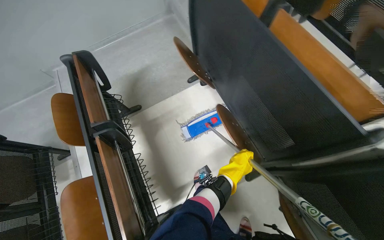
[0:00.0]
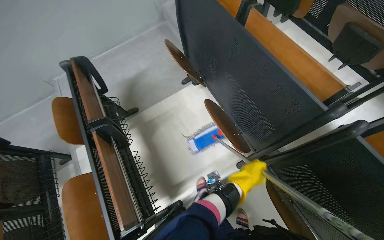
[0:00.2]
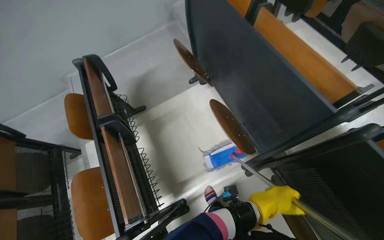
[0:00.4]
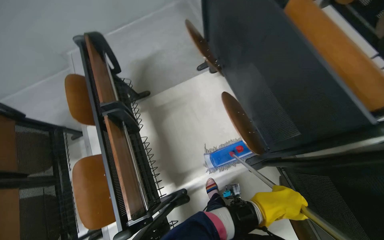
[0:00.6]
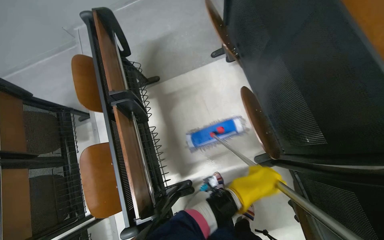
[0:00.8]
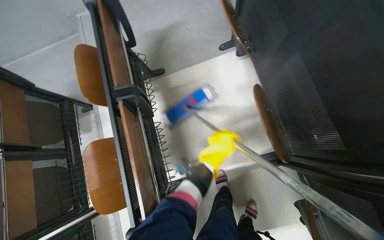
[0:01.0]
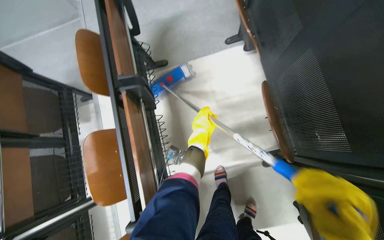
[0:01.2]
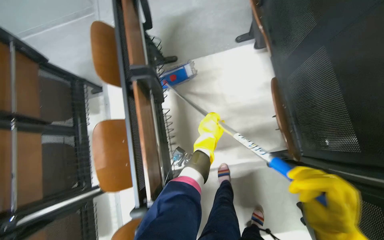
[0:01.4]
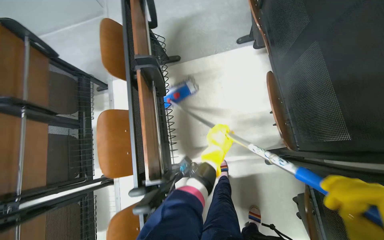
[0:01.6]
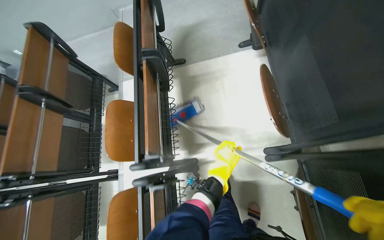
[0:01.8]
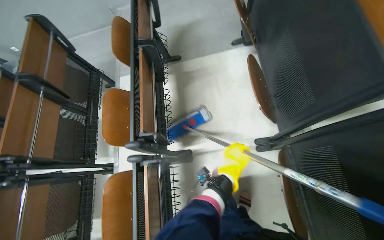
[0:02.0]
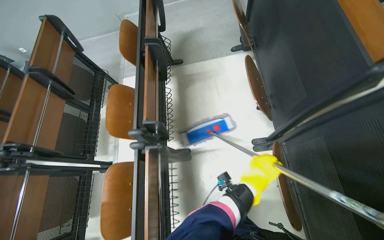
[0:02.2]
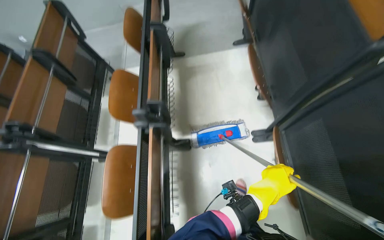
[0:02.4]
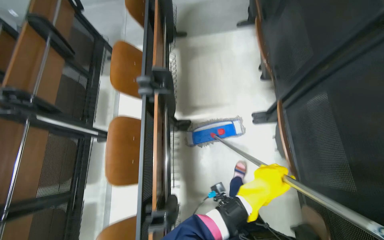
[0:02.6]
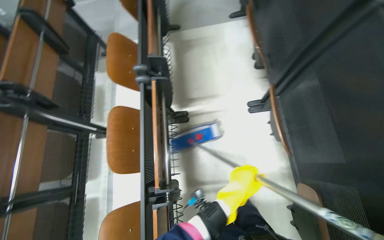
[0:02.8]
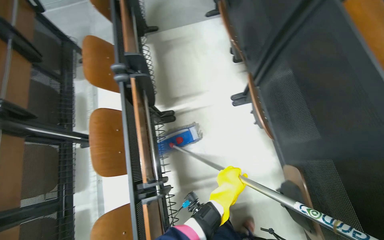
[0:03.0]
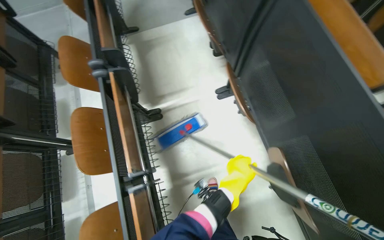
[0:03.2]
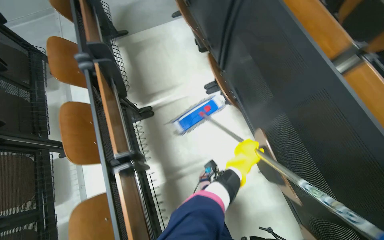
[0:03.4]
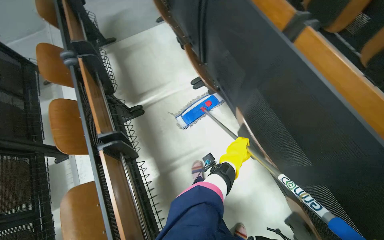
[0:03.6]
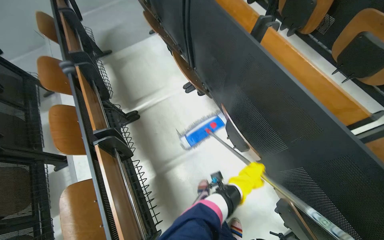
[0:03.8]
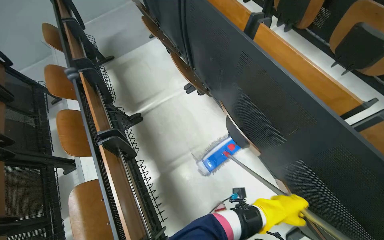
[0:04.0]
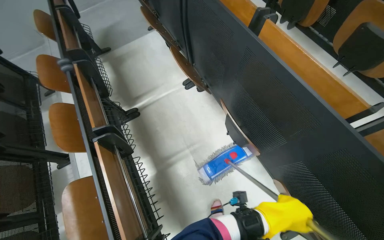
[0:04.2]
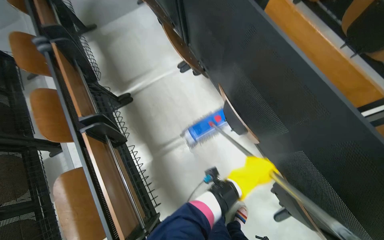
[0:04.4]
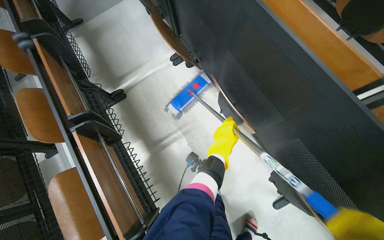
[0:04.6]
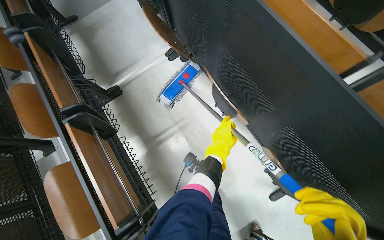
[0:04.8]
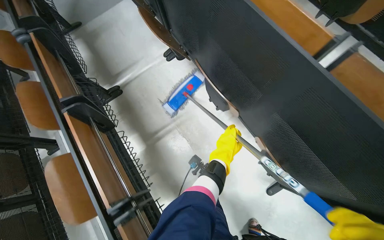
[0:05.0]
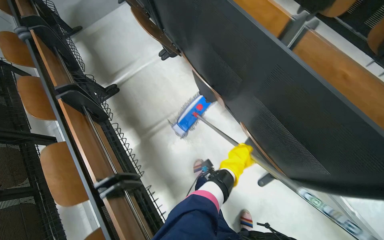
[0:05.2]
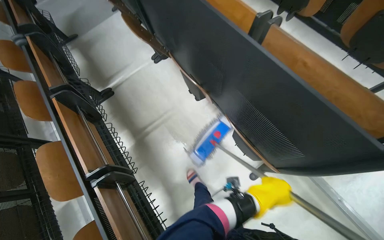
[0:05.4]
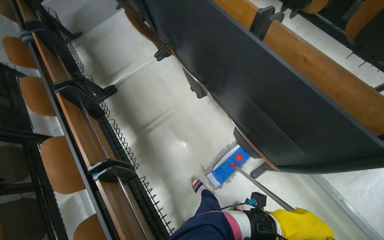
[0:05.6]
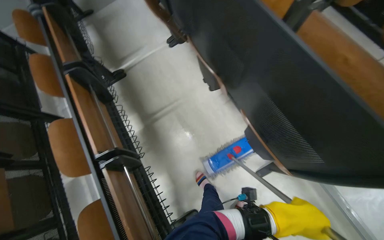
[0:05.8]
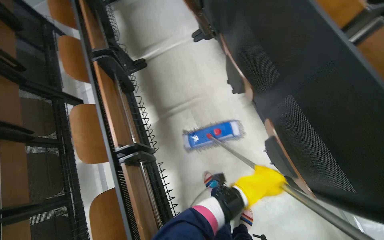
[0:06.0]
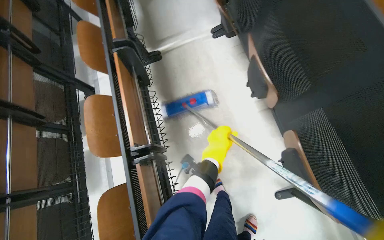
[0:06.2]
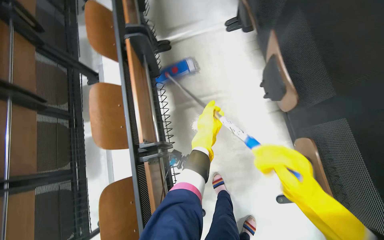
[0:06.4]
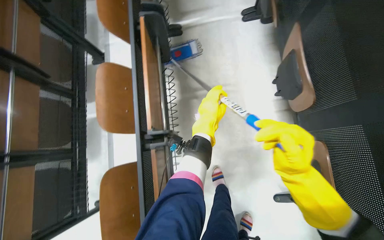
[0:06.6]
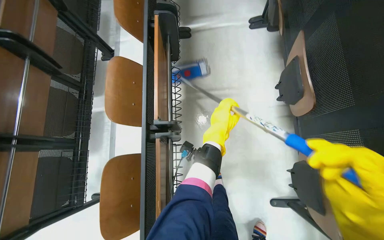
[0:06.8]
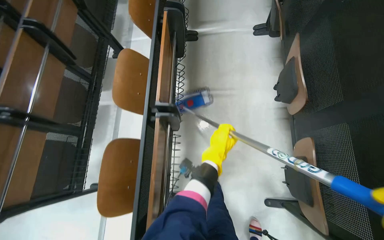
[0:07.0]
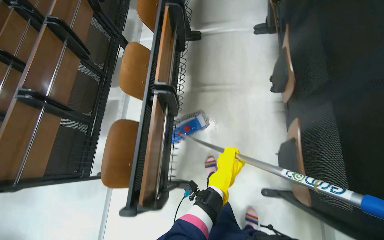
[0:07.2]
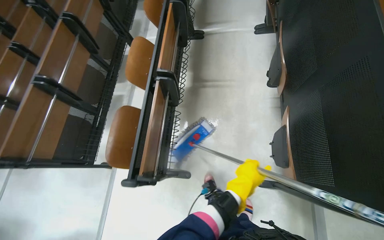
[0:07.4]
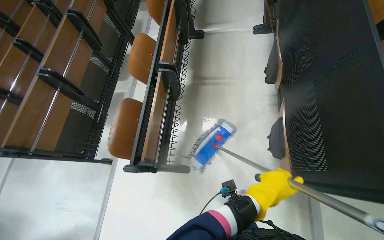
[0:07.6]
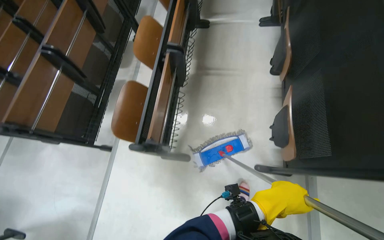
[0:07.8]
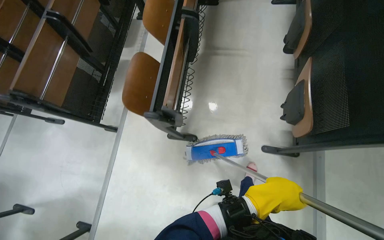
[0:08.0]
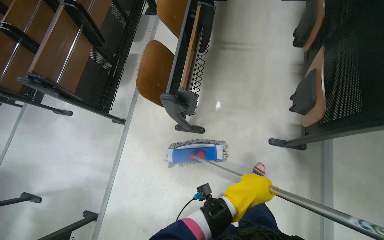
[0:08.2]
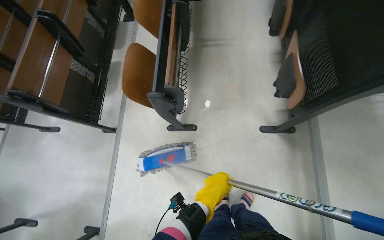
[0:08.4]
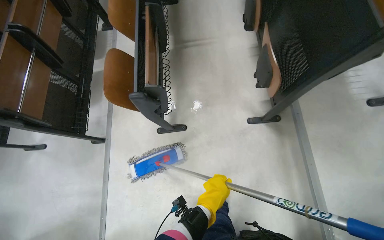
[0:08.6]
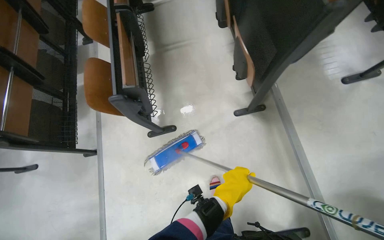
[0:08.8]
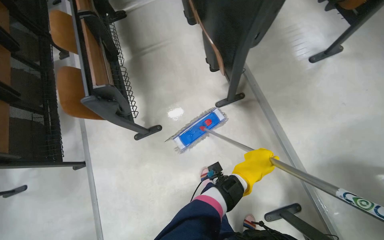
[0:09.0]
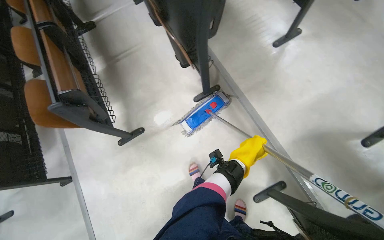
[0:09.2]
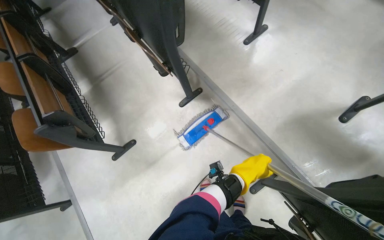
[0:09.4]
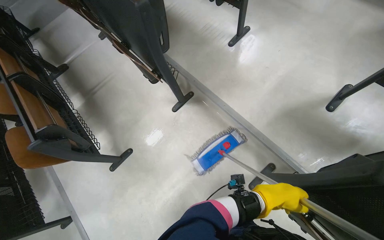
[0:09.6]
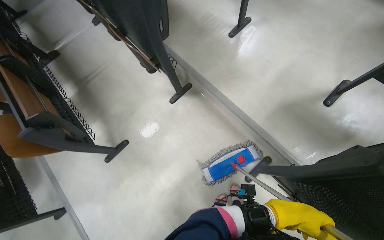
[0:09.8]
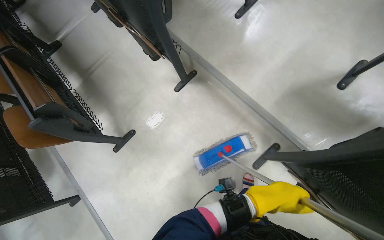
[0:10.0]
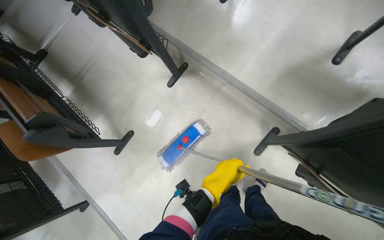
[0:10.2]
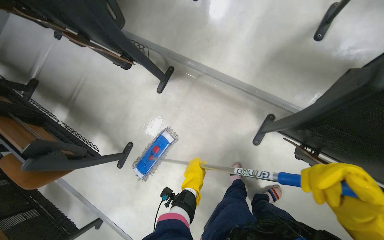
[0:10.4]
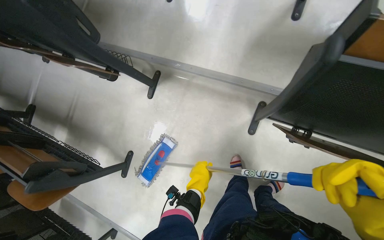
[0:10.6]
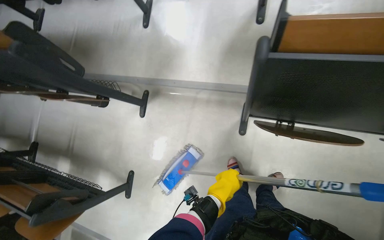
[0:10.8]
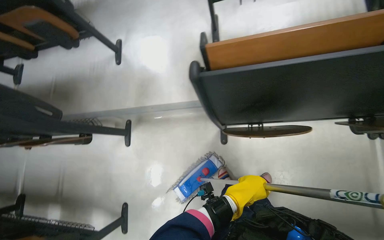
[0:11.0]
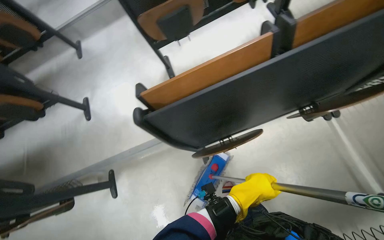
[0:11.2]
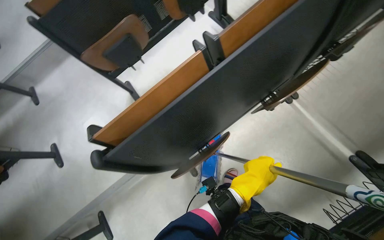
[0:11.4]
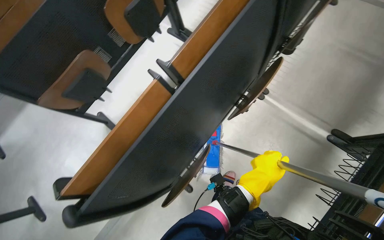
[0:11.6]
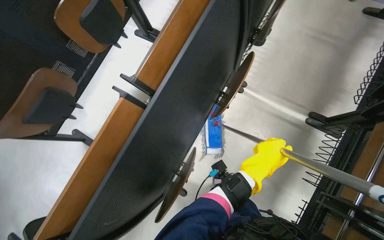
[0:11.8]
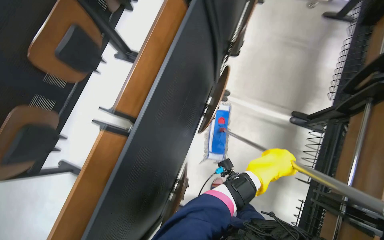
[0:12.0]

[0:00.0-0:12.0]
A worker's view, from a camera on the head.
Job: mopping floor.
The whole recording: Mopping lecture hall floor. The worker mops the floor of the lecture hall, moving between rows of seats.
0:00.0 to 0:01.6: The view tilts roughly 15 degrees downward. The left hand travels to the left by roughly 20 cm.
0:01.6 to 0:03.0: The camera travels some 70 cm.
0:03.0 to 0:04.4: The head travels about 50 cm.
0:04.4 to 0:06.0: The left hand swings nearer and farther, approximately 25 cm each way, with 2 reversals.
0:06.0 to 0:07.6: Everything in view rotates some 30 degrees clockwise. The left hand moves some 30 cm up the picture and comes back.
0:07.6 to 0:09.0: The camera is carried approximately 50 cm.
0:09.0 to 0:10.4: Everything in view rotates approximately 40 degrees counterclockwise. The left hand moves down the picture, roughly 30 cm.
0:10.4 to 0:12.0: The wearer moves some 80 cm. The wearer looks about 95 degrees further to the right. The wearer looks about 25 degrees further upward.

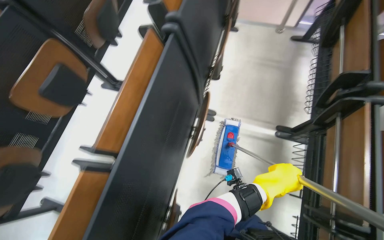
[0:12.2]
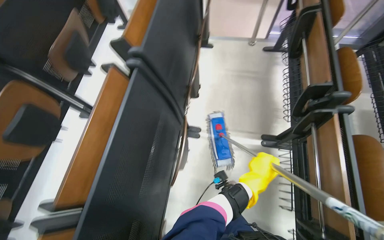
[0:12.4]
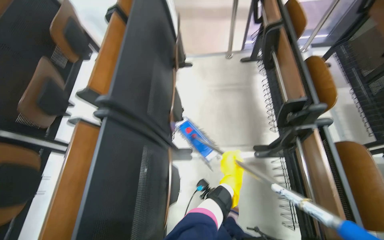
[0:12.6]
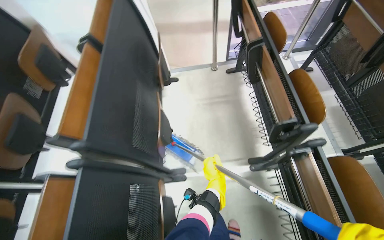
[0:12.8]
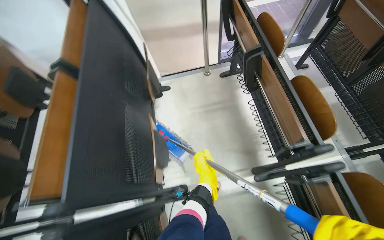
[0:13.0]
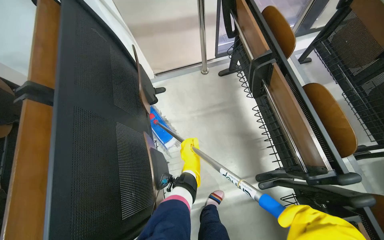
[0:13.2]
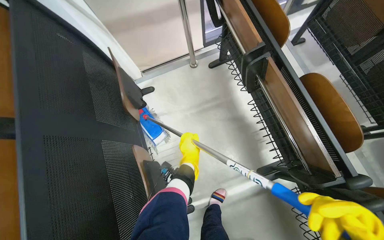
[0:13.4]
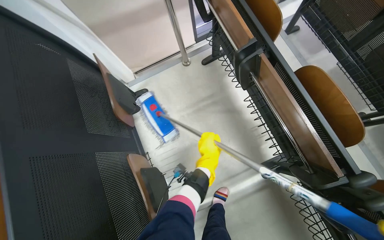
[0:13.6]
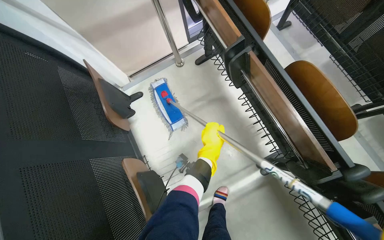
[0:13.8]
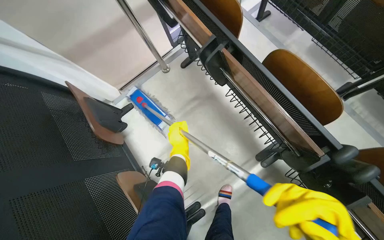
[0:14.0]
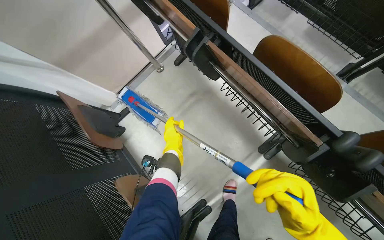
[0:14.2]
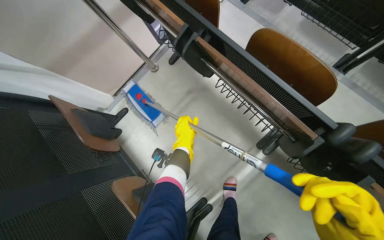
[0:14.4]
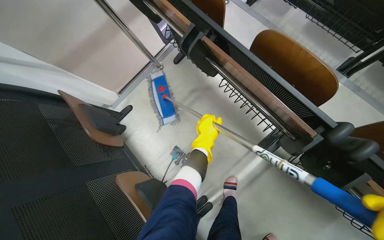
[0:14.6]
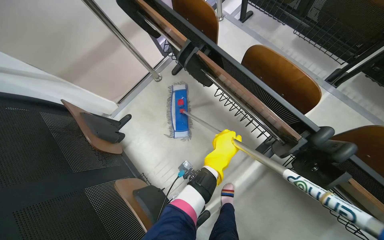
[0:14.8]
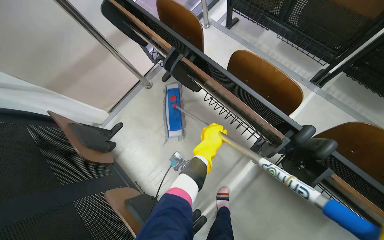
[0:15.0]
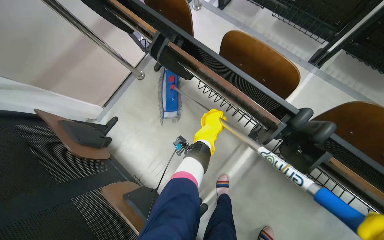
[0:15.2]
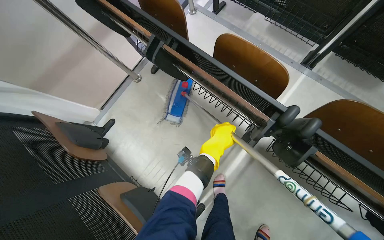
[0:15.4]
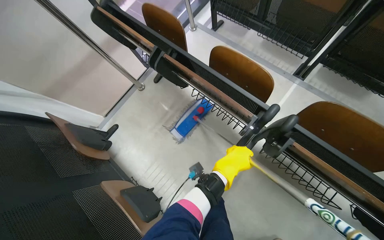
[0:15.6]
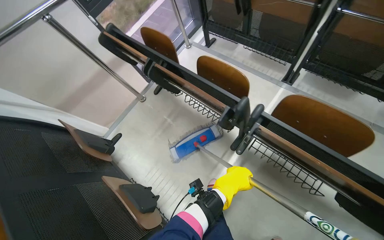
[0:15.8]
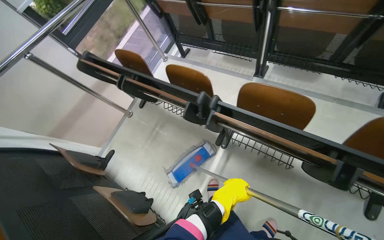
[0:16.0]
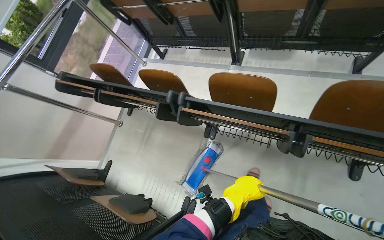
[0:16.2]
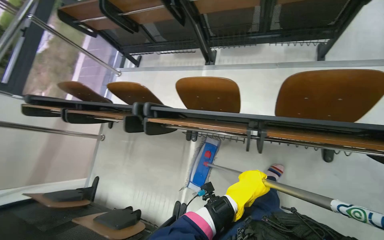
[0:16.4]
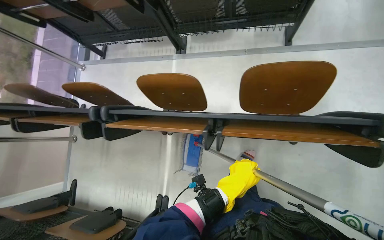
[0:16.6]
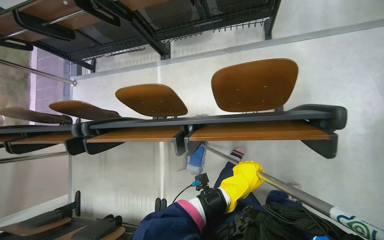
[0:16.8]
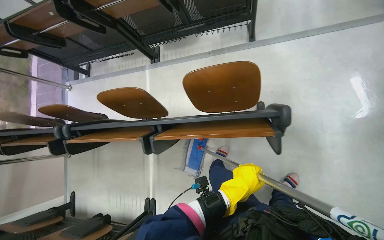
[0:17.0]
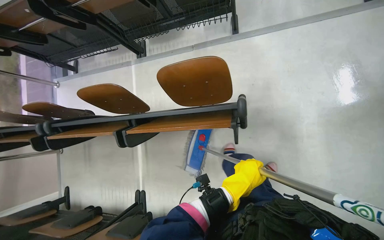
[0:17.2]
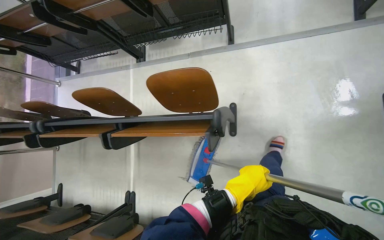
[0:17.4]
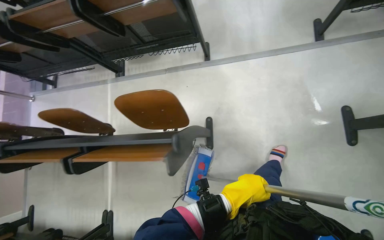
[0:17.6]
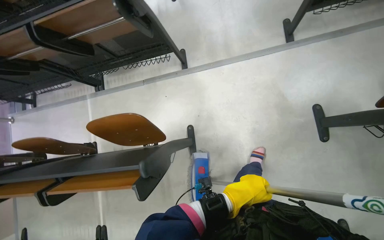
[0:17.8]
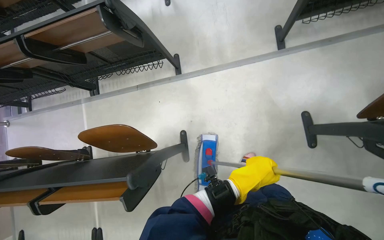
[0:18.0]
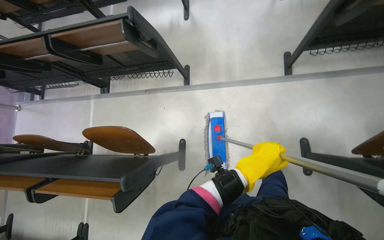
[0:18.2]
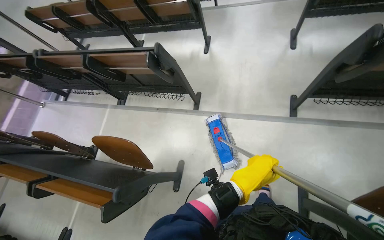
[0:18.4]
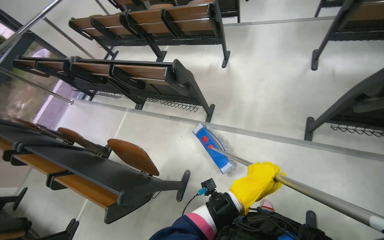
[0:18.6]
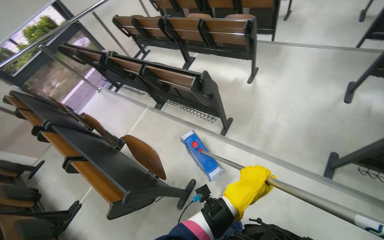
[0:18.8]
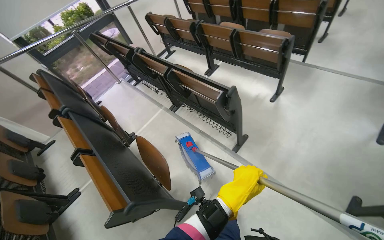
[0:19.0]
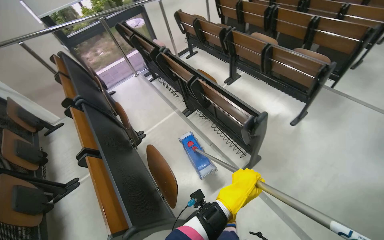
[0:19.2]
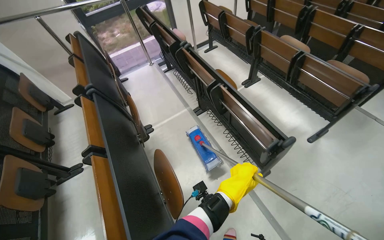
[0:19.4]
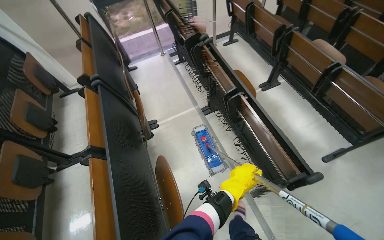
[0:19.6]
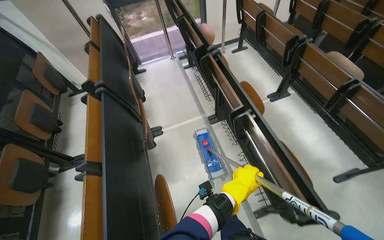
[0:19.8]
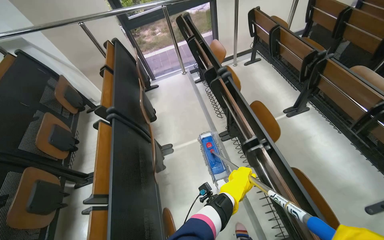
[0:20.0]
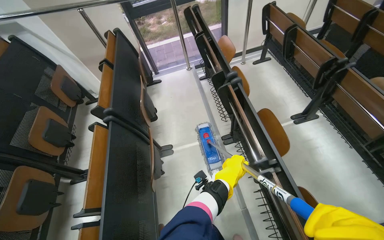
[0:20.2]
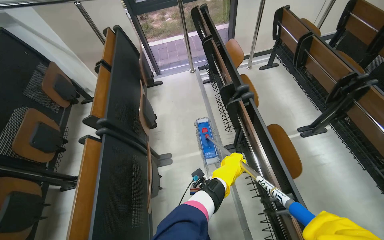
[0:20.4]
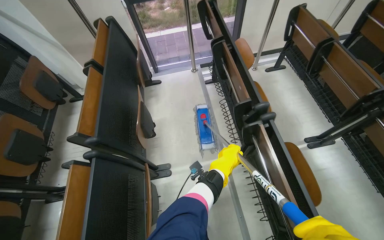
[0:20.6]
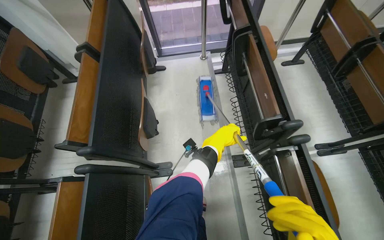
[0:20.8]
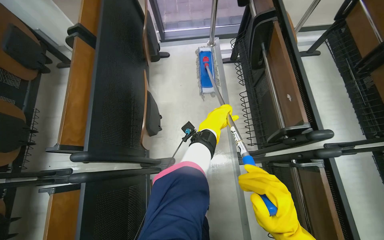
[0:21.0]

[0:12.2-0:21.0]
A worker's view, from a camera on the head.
Job: mopping floor.
The whole recording: Mopping lecture hall floor. The worker mops the floor of the lecture hall, moving between rows of seats.
0:12.2 to 0:13.6: The head travels about 90 cm. The head rotates about 40 degrees to the right.
0:13.6 to 0:15.2: The left hand is displaced up the picture by approximately 10 cm, and reaches some 5 cm to the left, then returns.
0:15.2 to 0:16.6: The camera is carried approximately 80 cm. The scene turns some 35 degrees counterclockwise in the picture.
0:16.6 to 0:18.0: The camera is carried to the right, approximately 80 cm.
0:18.0 to 0:19.6: The head travels about 50 cm. The wearer looks some 75 degrees further to the left.
0:19.6 to 0:21.0: The camera is carried roughly 1 m. The camera pitches downward, by some 15 degrees.
